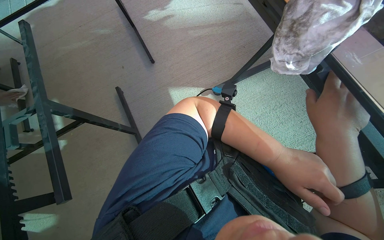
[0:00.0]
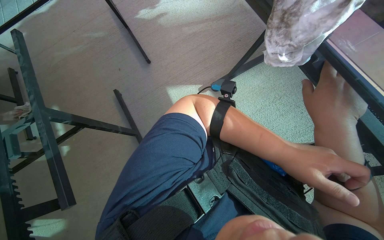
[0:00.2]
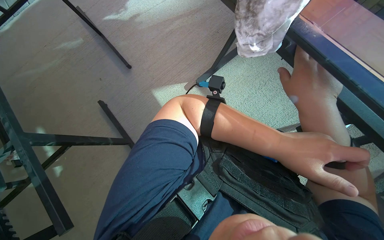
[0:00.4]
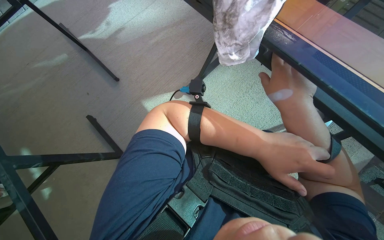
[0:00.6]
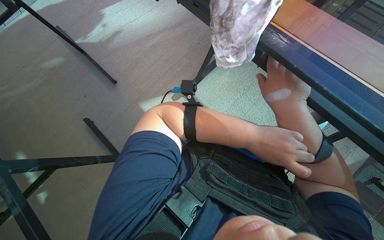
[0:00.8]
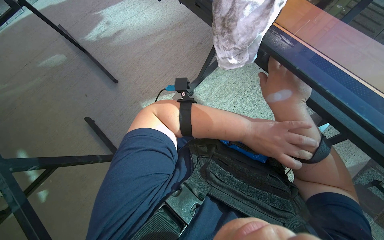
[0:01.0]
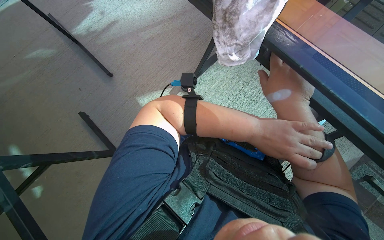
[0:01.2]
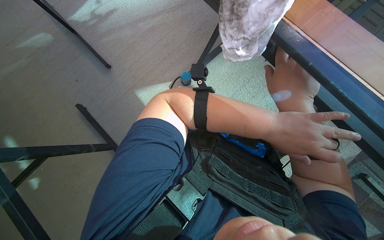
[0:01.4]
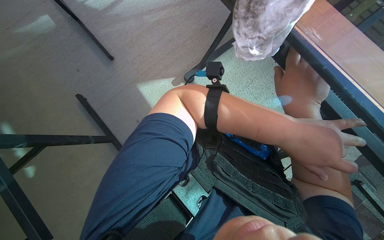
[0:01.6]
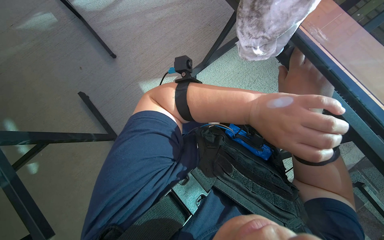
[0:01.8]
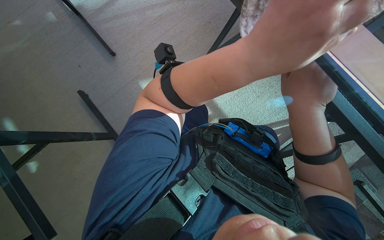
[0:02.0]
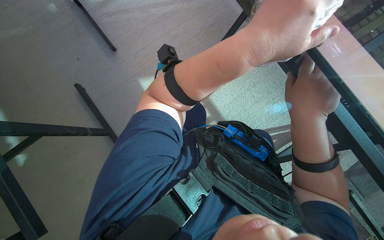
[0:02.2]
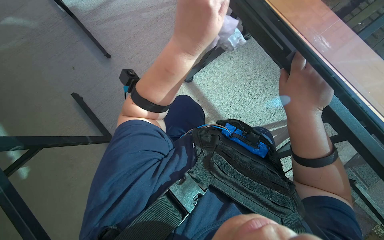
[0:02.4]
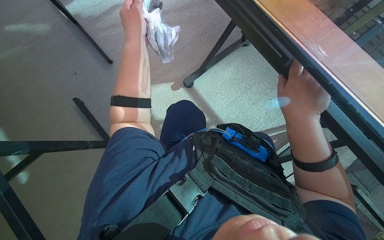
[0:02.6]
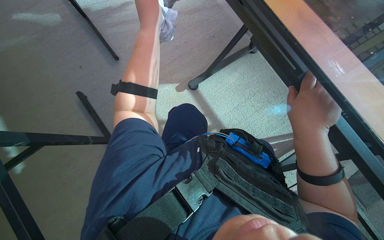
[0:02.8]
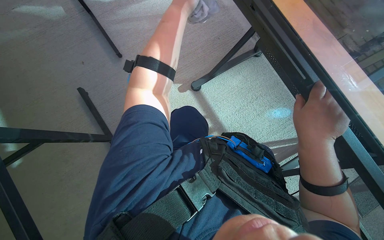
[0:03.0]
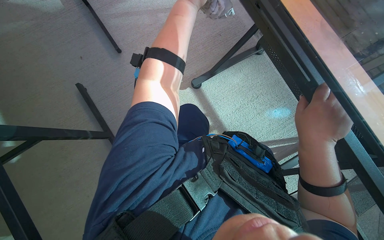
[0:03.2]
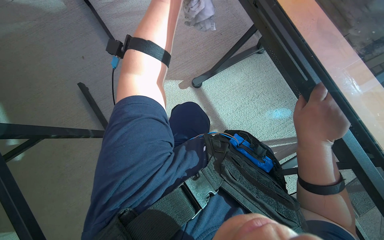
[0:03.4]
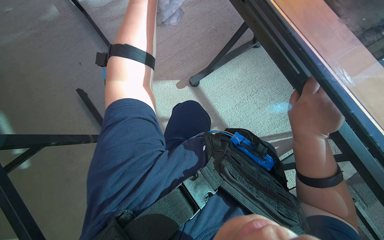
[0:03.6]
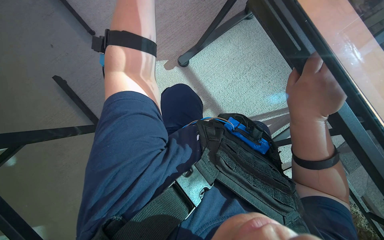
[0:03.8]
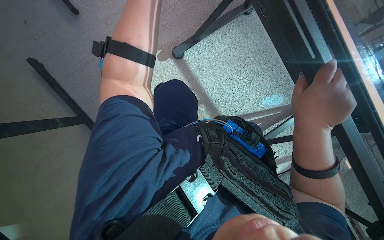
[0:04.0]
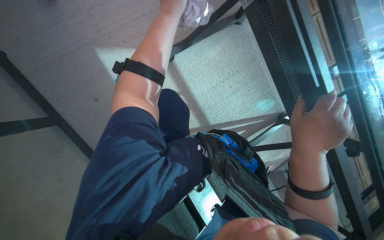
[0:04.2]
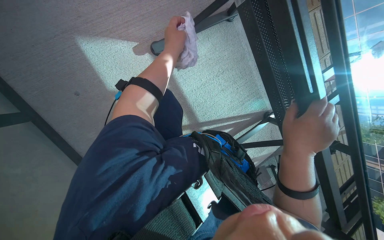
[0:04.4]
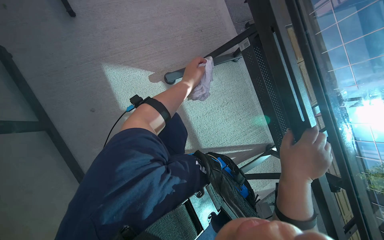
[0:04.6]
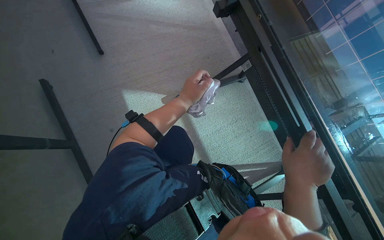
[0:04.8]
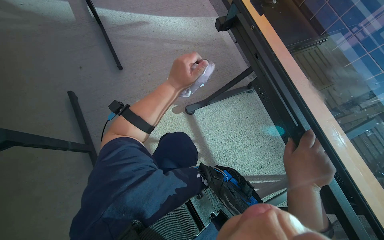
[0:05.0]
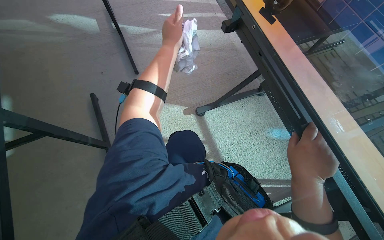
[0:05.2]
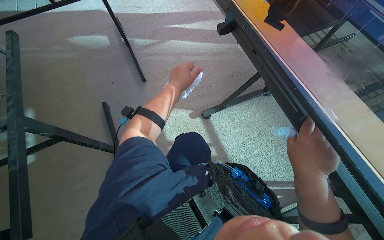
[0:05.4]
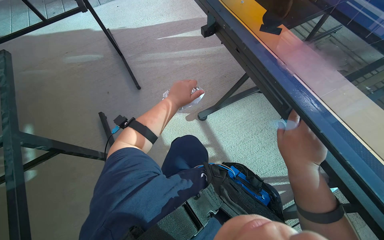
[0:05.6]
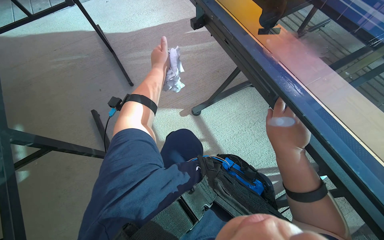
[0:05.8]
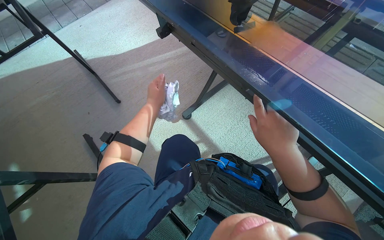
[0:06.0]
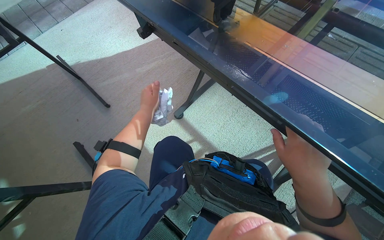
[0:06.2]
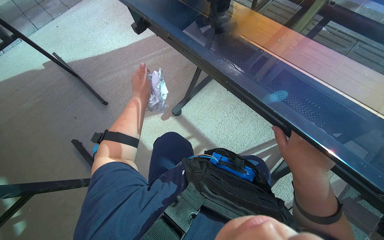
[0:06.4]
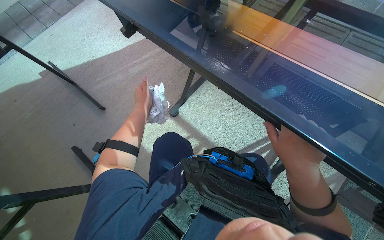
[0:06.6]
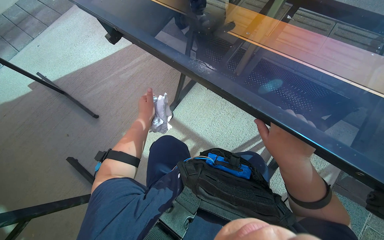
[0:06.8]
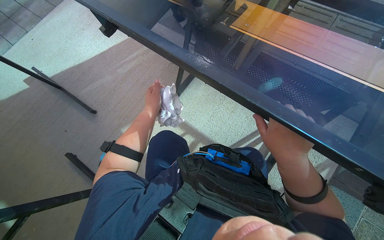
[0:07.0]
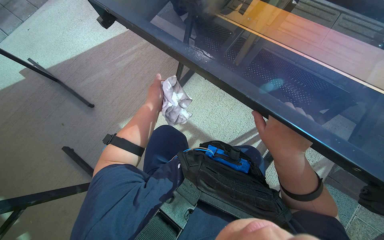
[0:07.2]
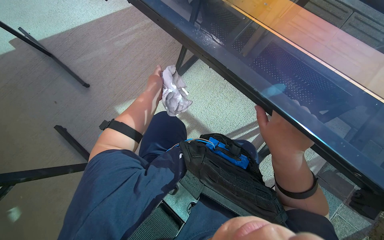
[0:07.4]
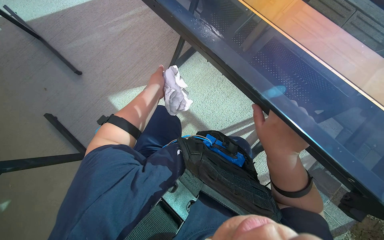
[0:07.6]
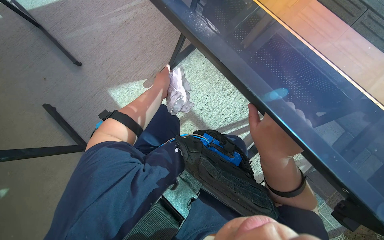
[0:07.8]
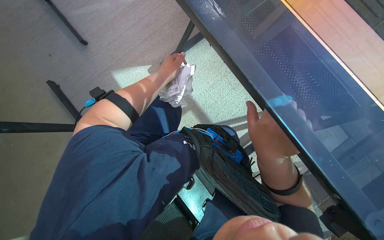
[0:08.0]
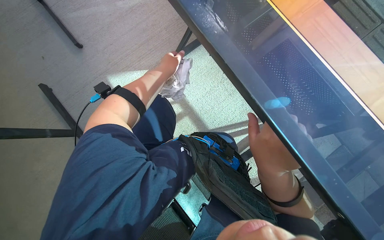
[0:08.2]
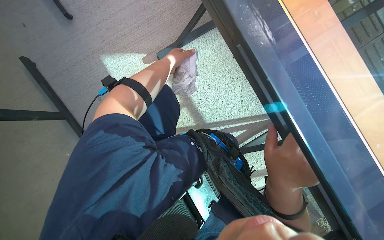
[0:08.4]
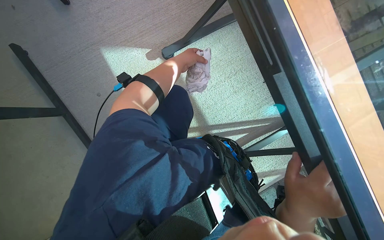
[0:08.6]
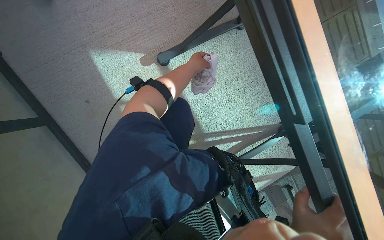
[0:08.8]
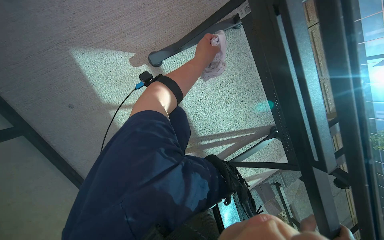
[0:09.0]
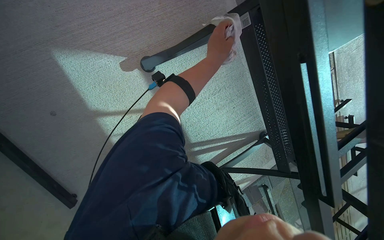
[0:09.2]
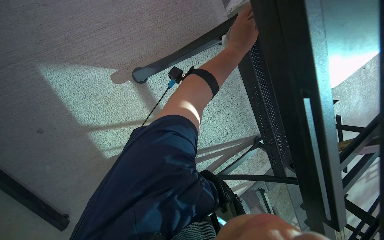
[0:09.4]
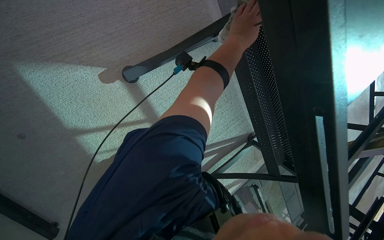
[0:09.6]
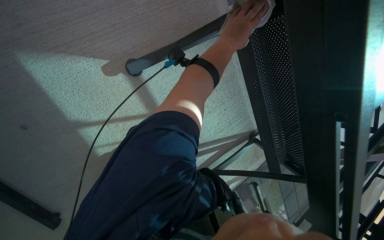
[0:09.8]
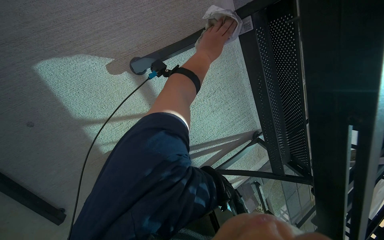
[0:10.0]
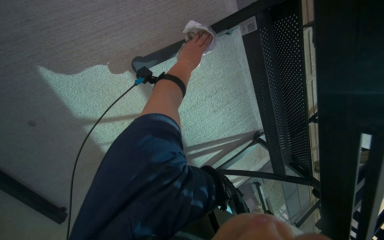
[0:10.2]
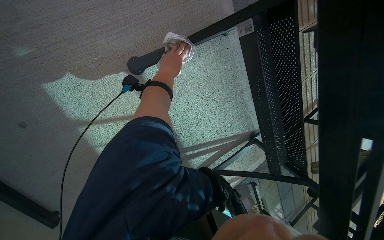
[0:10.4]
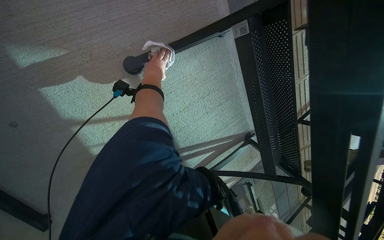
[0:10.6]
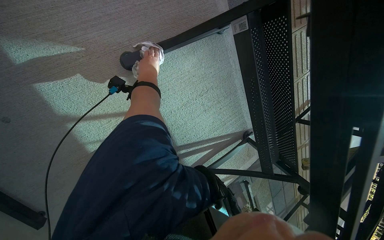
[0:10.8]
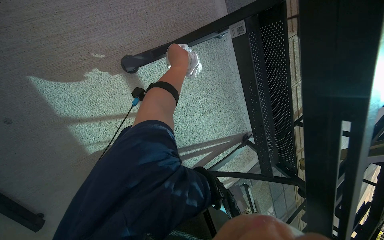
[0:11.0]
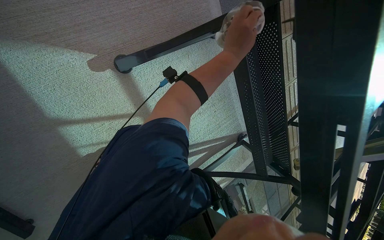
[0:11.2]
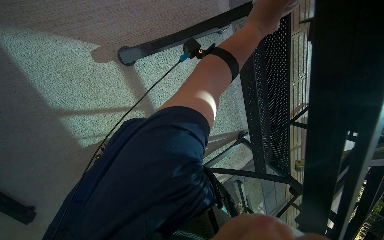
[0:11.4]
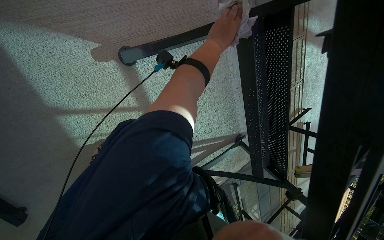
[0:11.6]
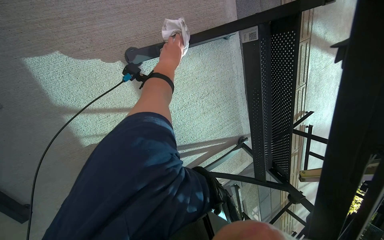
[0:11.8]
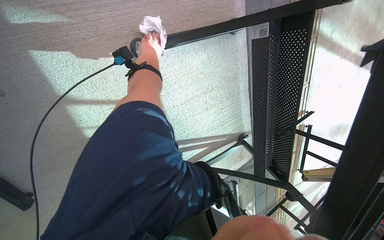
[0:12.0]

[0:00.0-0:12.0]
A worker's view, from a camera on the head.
Job: wiping surfaces.
The whole recording: Cleaning the table. The worker wipes the glass surface and metal frame of the table with a cloth.
0:03.0 to 0:04.4: The view pans to the right by about 20 degrees.
0:04.4 to 0:06.0: The camera sweeps to the left, by some 15 degrees. The view tips upward by approximately 25 degrees.
0:07.6 to 0:09.0: The left hand travels to the right by some 10 cm.
0:09.0 to 0:10.4: The left hand heads to the left, covering approximately 10 cm.
0:10.4 to 0:12.0: The left hand travels to the right and back again, some 30 cm each way.

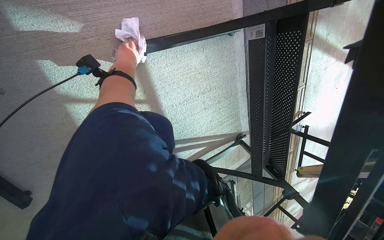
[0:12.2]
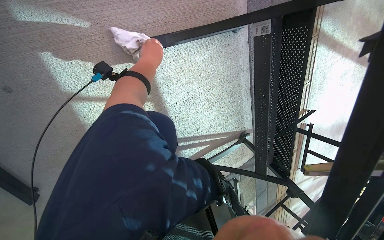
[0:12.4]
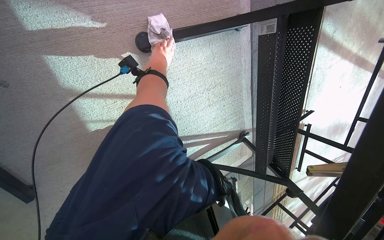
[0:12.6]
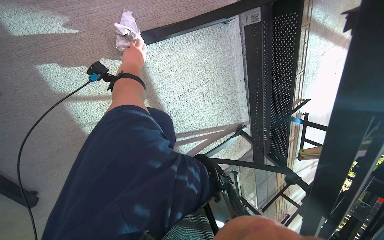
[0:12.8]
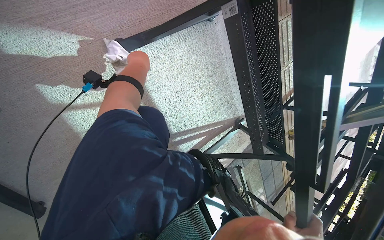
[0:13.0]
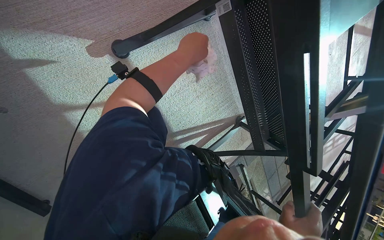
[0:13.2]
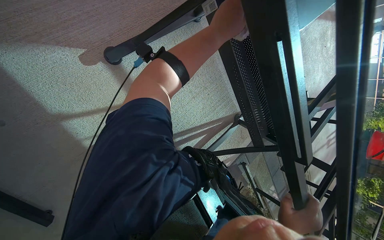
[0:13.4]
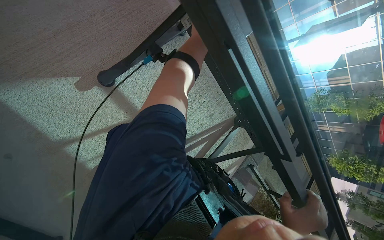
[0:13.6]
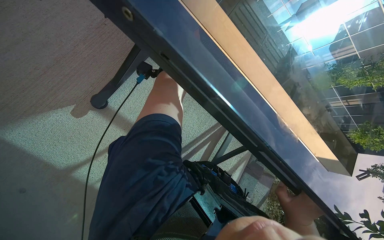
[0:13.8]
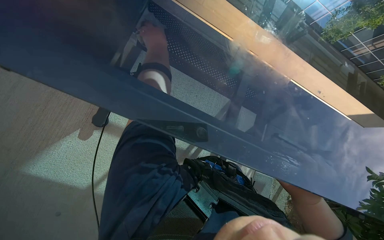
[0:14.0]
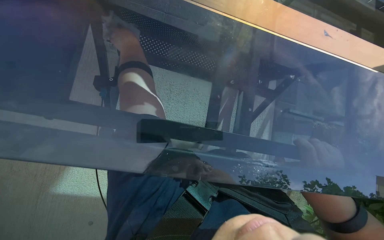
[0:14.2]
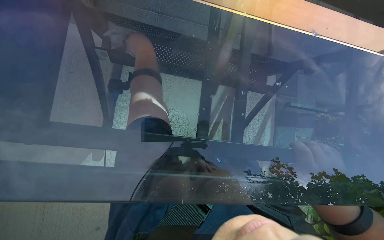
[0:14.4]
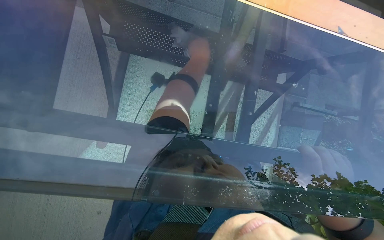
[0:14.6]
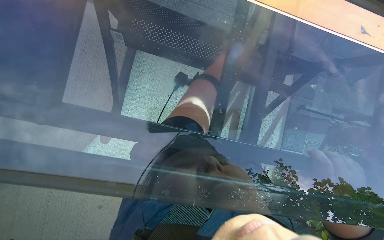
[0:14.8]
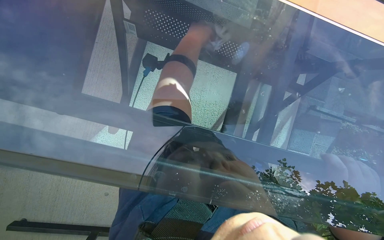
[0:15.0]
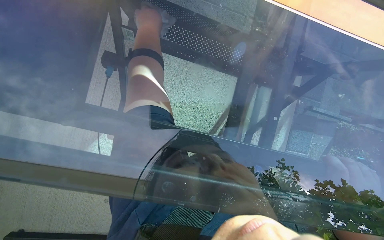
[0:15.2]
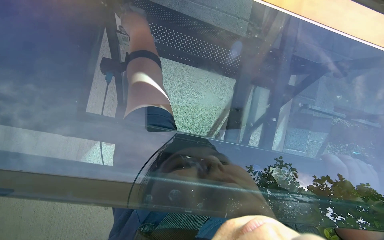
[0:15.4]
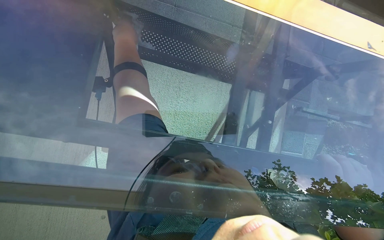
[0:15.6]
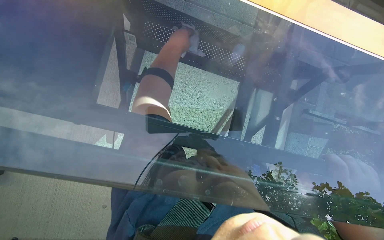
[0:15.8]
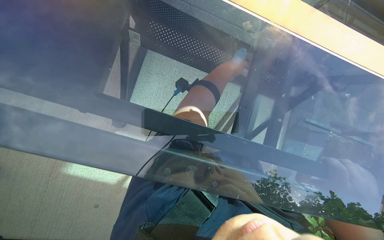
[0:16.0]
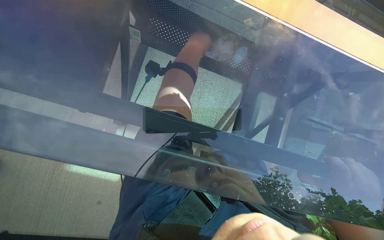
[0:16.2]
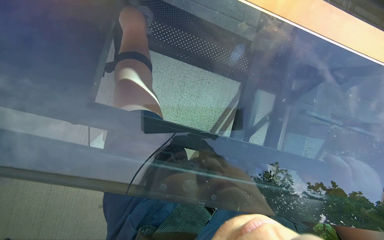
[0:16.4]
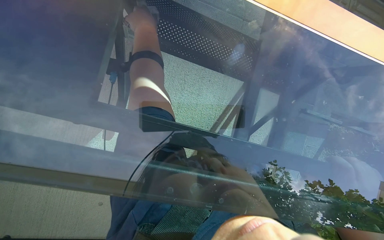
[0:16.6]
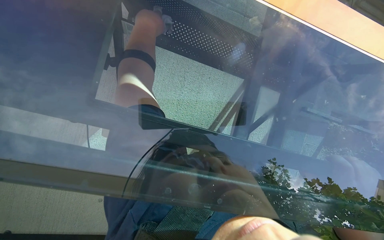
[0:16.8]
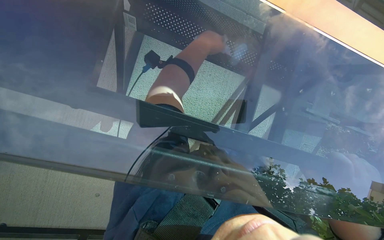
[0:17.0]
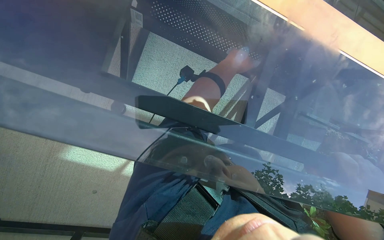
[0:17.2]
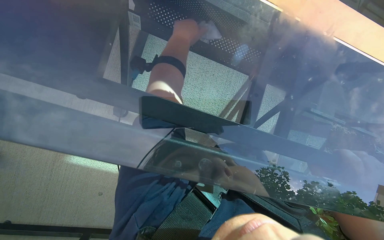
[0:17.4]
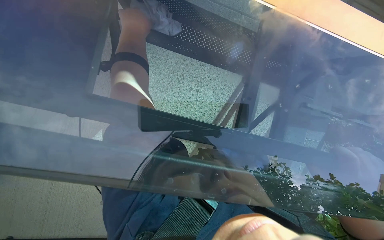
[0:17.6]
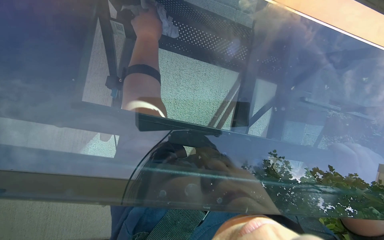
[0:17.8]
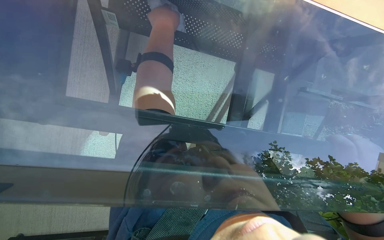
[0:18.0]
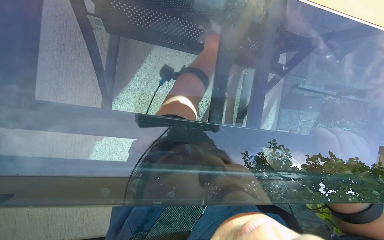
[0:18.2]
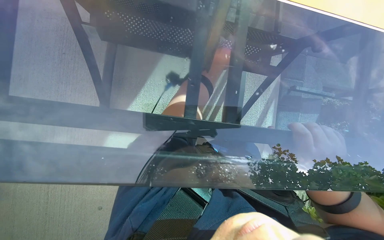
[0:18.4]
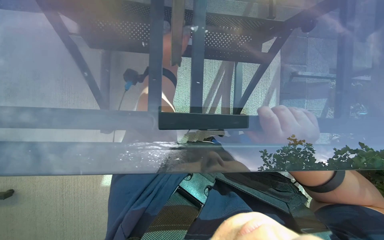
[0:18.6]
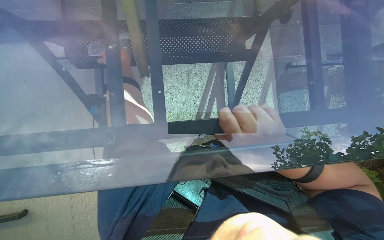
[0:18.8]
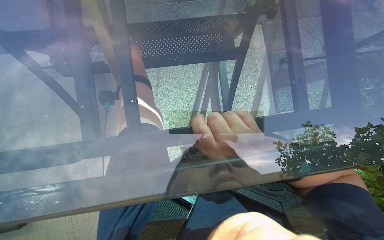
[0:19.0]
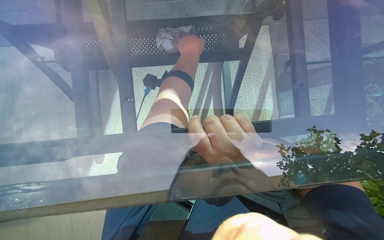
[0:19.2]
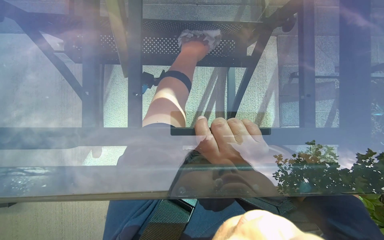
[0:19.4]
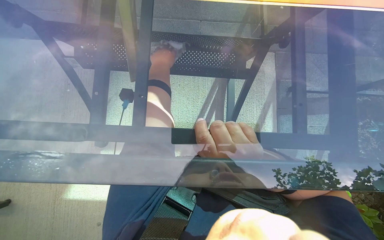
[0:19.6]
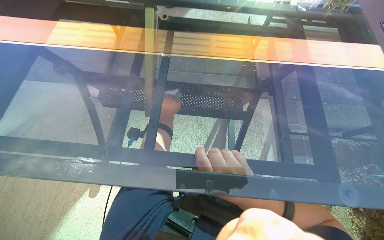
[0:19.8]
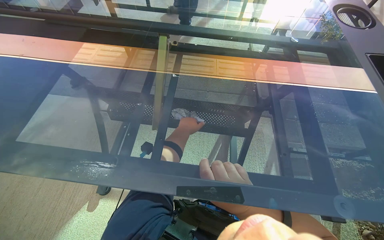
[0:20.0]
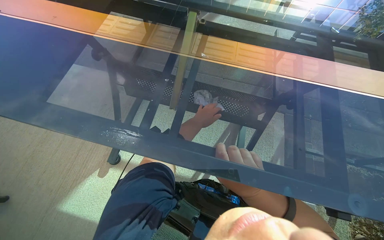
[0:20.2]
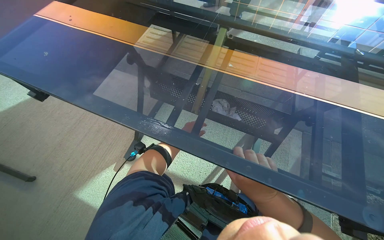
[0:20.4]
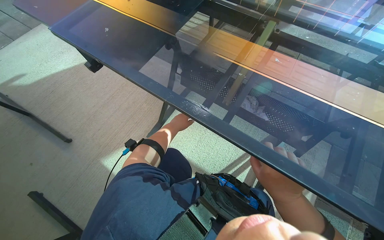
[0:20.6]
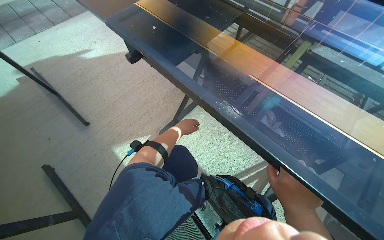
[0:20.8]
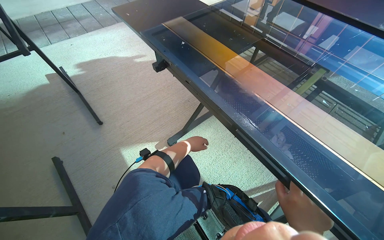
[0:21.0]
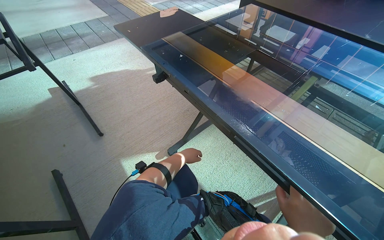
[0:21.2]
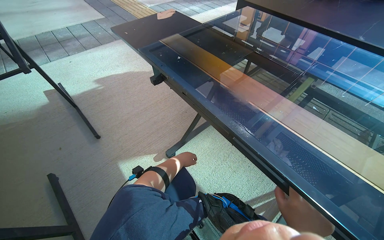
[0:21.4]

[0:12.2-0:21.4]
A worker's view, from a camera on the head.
Job: wiping surfaces.
The whole recording: Cleaning the table. The worker wipes the glass surface and metal frame of the table with a cloth.
0:12.2 to 0:13.8: The scene rotates counterclockwise by about 35 degrees.
0:15.2 to 0:16.8: The left hand goes to the right and returns, approximately 20 cm each way.
0:18.4 to 0:19.8: The view tilts roughly 20 degrees upward.
0:19.8 to 0:21.4: The wearer looks approximately 45 degrees further to the left. The wearer looks some 15 degrees further upward.
